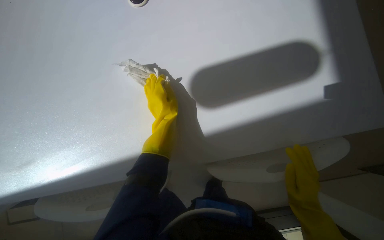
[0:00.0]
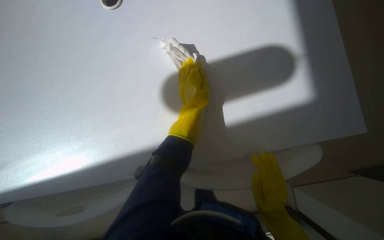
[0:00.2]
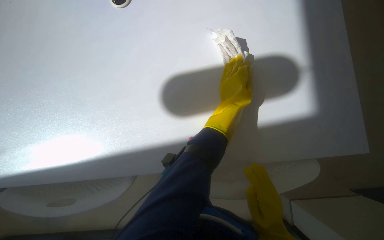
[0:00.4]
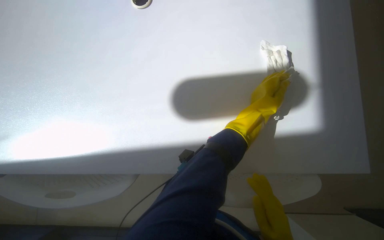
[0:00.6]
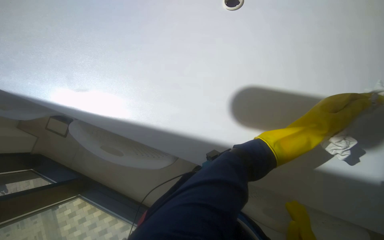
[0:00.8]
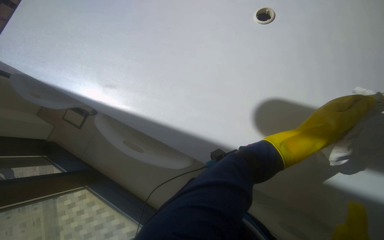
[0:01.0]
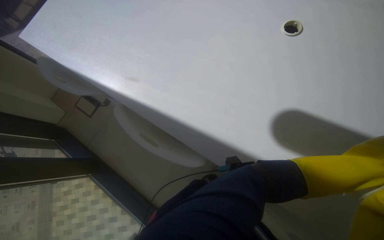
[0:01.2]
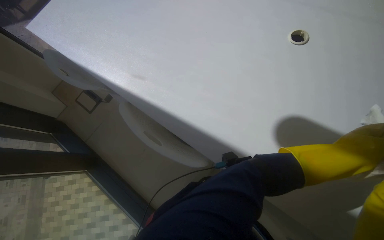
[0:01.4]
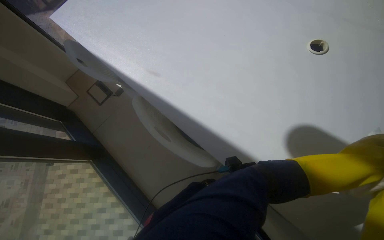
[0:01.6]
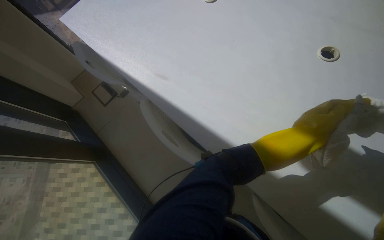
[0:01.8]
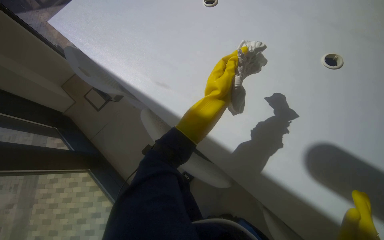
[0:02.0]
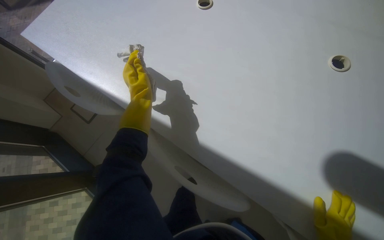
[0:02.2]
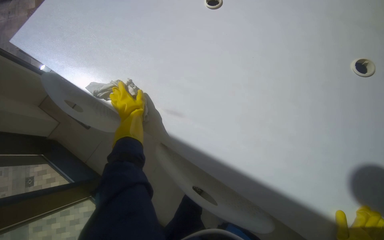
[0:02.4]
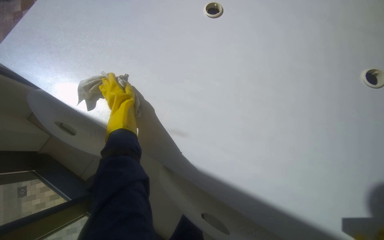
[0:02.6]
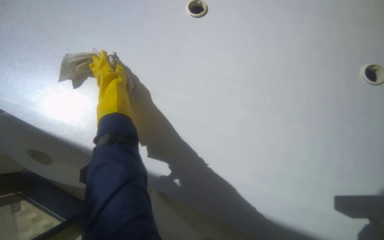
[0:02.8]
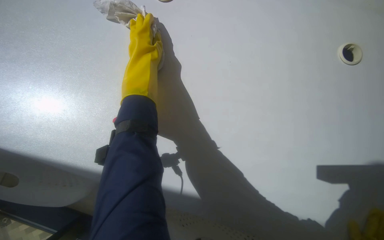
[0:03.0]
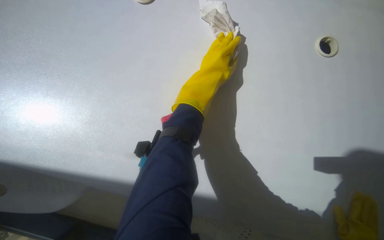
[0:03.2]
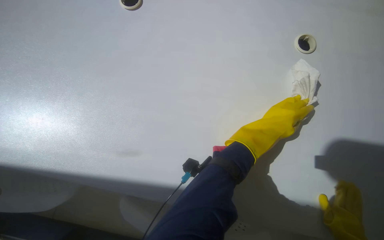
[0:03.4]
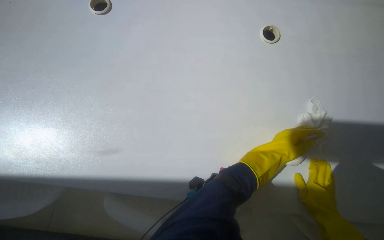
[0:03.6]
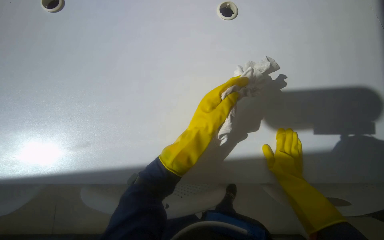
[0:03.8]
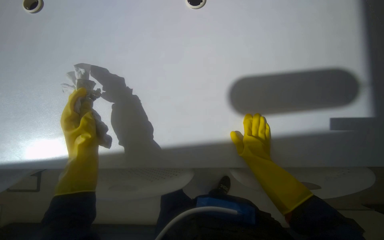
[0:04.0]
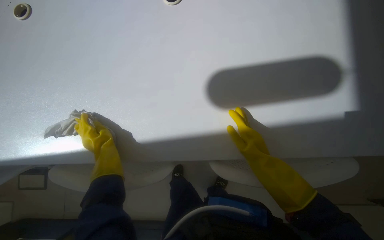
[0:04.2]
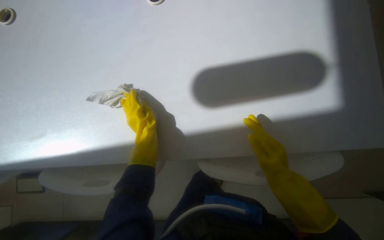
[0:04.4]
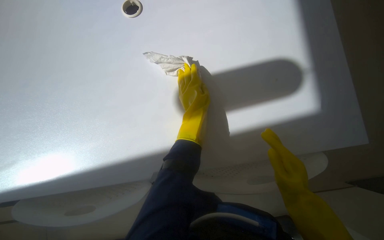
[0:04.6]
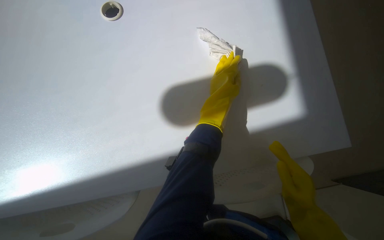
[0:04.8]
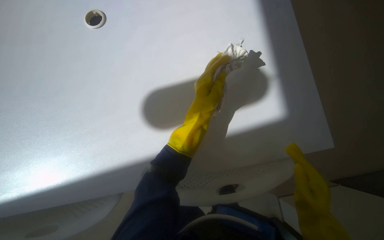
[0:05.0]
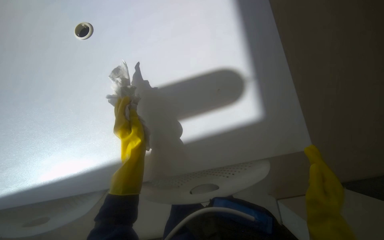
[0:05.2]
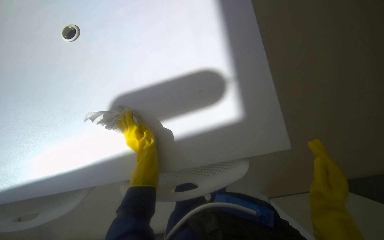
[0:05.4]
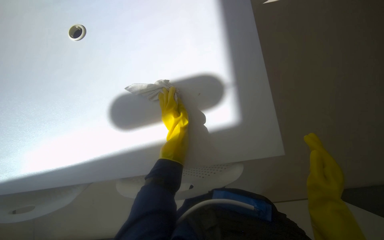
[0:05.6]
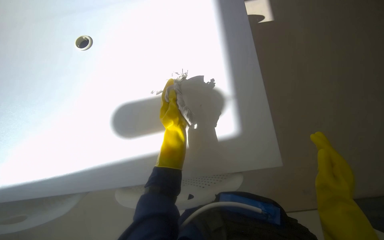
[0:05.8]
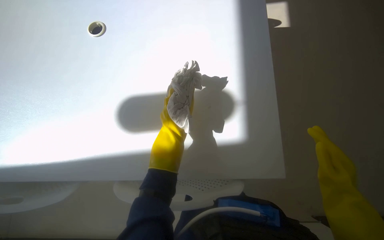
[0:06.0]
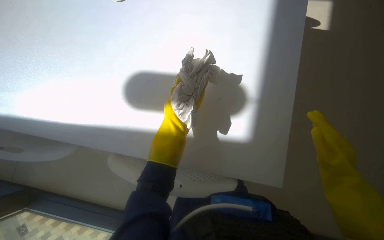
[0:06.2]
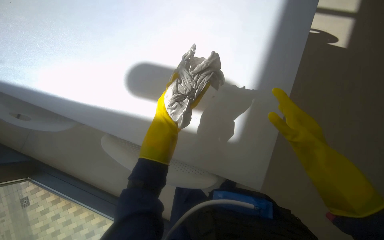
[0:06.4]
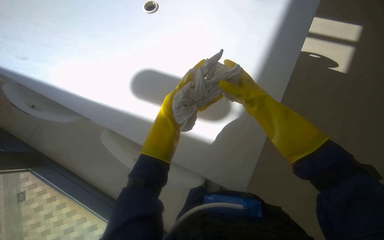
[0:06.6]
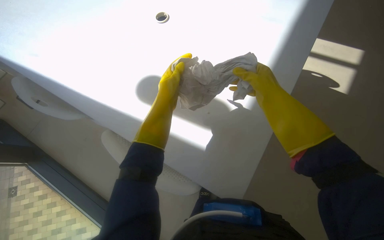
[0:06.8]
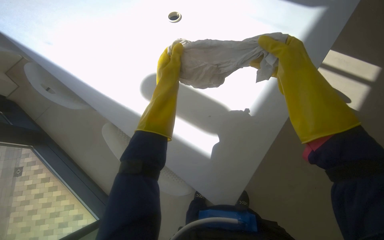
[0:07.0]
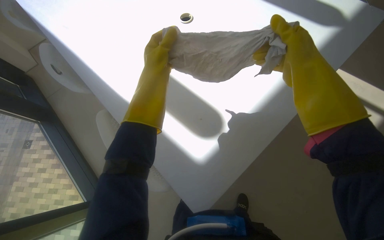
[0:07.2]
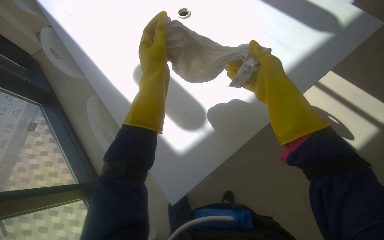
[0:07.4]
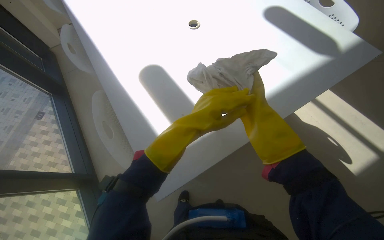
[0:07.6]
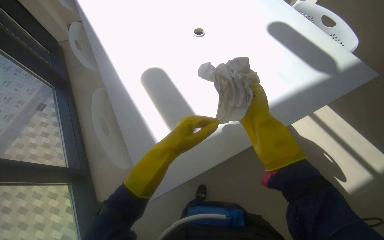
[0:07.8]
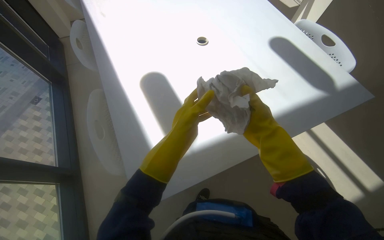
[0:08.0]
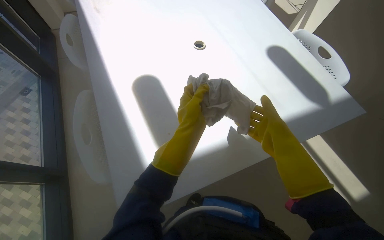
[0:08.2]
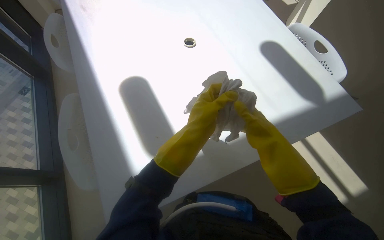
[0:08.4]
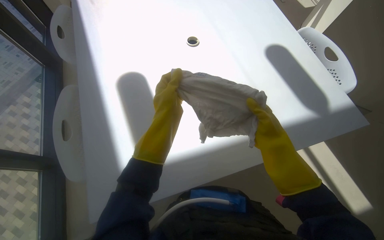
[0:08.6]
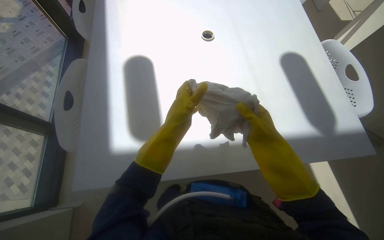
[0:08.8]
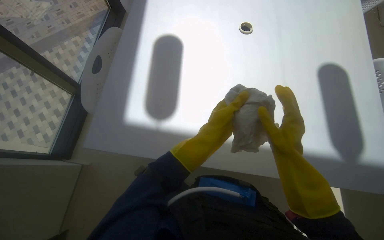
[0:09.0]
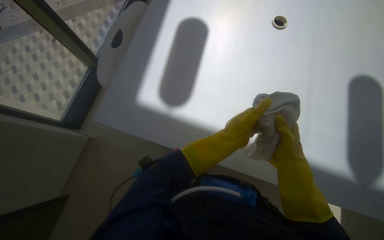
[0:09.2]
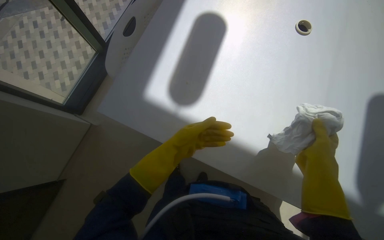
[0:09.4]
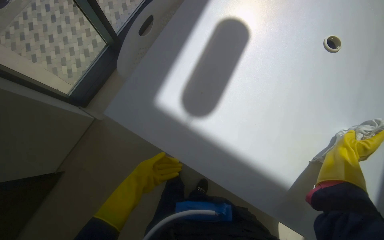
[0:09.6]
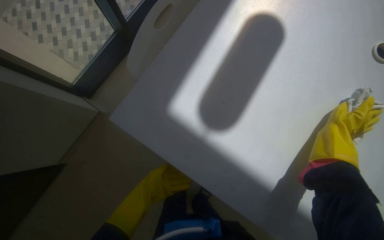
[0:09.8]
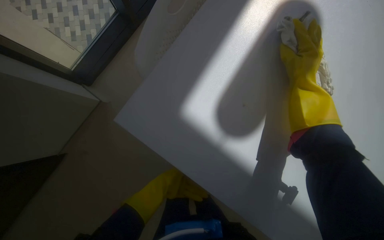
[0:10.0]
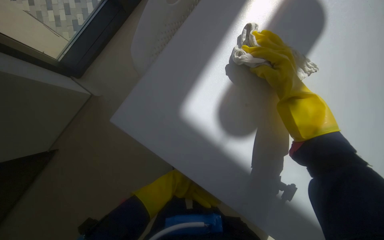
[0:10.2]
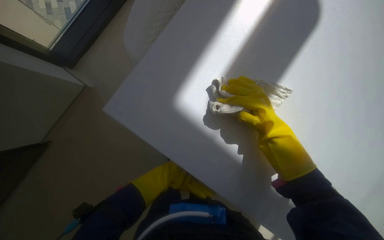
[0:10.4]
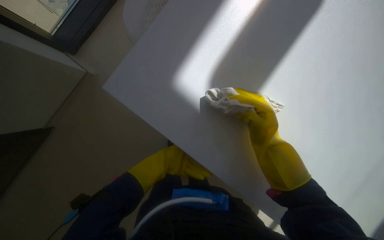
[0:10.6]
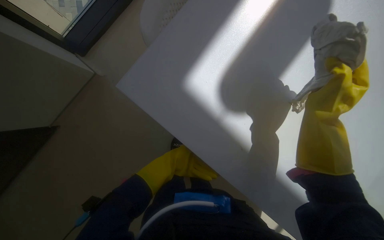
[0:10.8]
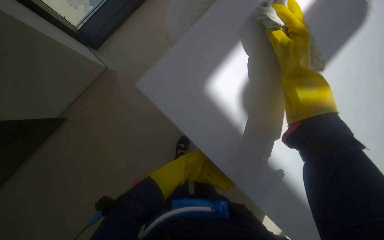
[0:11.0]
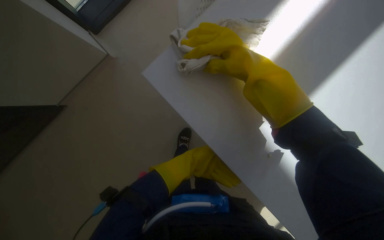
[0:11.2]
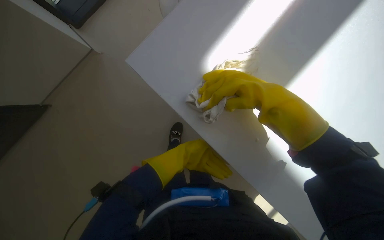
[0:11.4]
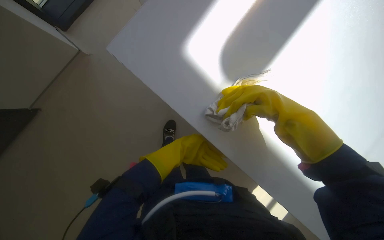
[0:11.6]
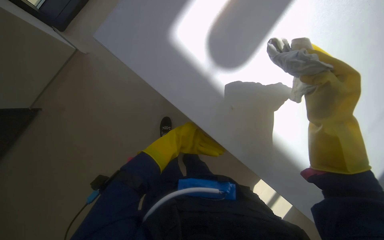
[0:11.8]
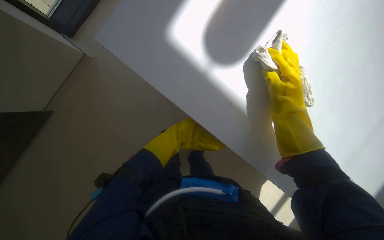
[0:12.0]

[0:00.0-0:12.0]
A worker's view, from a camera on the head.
Job: wiping surfaces.
The whole recording: Cleaning table surface. The worker wipes a long white table surface with a white cloth.
0:00.0 to 0:01.6: Everything in view rotates some 35 degrees clockwise. The left hand is displaced nearer to the camera by approximately 10 cm.
0:01.6 to 0:03.0: The view swings about 15 degrees to the right. The left hand is displaced to the left and up the picture by approximately 60 cm.
0:03.0 to 0:04.4: The left hand goes left and right, some 50 cm each way, reversing 2 times.
0:04.4 to 0:06.0: The left hand goes left and right, roughly 20 cm each way, reversing 2 times; the right hand shifts roughly 15 cm to the right.
0:06.0 to 0:07.6: Everything in view rotates about 35 degrees clockwise.
0:07.6 to 0:09.0: Everything in view rotates some 40 degrees clockwise.
0:09.0 to 0:10.4: The camera pitches downward, by some 20 degrees. The scene turns approximately 30 degrees clockwise in the picture.
0:10.4 to 0:12.0: The left hand moves nearer and farther over approximately 15 cm, changing direction 3 times, while the right hand moves left and right over approximately 15 cm, changing direction 2 times.

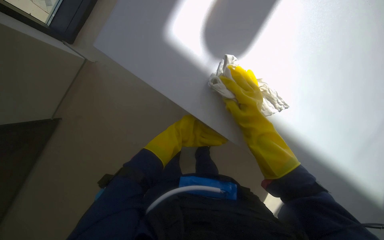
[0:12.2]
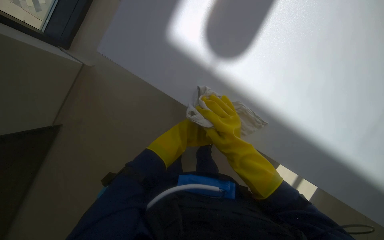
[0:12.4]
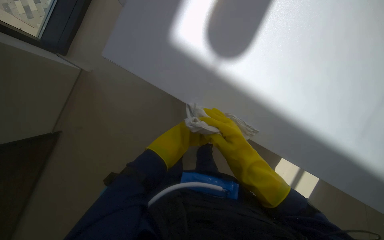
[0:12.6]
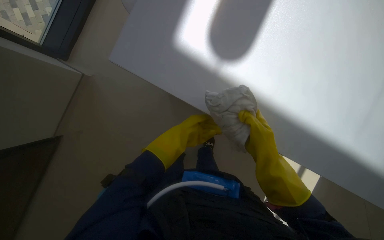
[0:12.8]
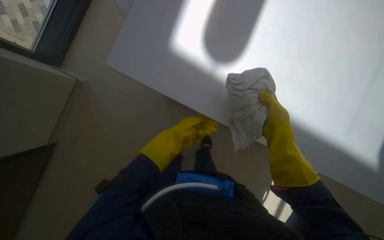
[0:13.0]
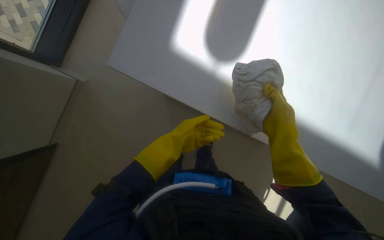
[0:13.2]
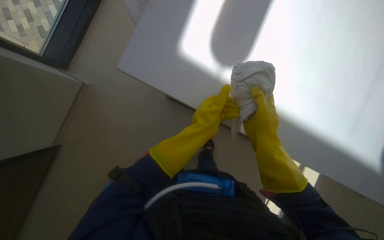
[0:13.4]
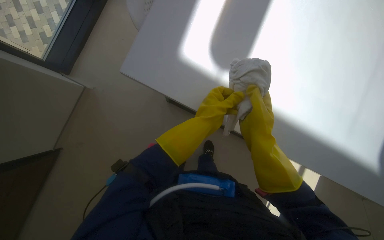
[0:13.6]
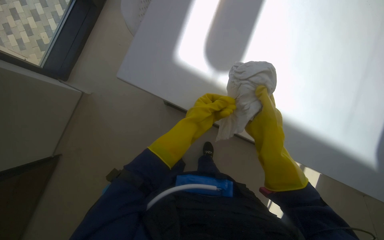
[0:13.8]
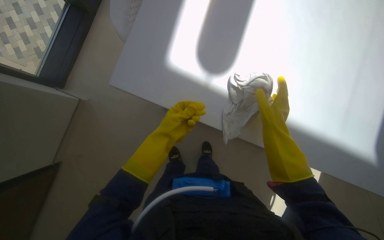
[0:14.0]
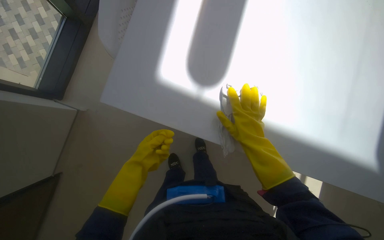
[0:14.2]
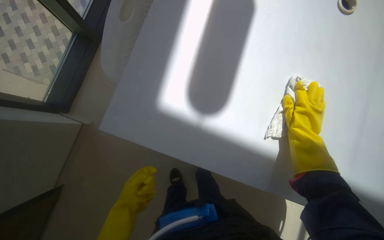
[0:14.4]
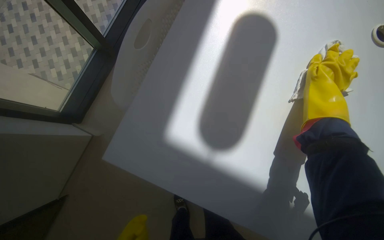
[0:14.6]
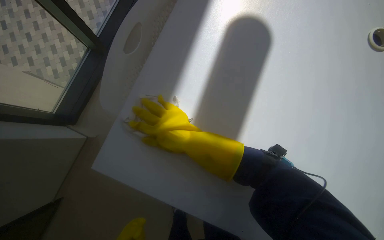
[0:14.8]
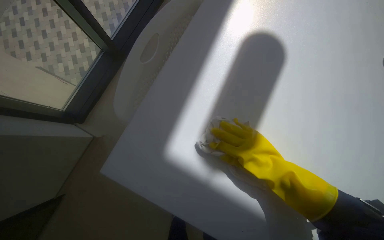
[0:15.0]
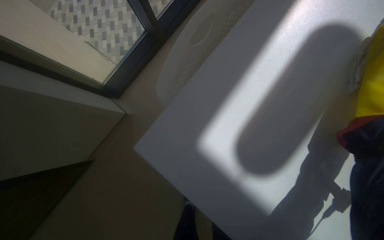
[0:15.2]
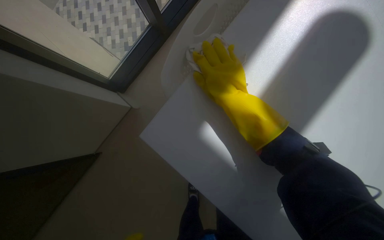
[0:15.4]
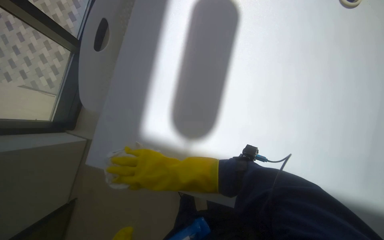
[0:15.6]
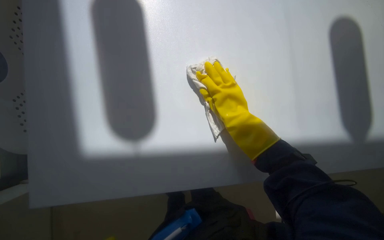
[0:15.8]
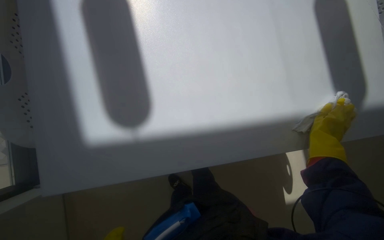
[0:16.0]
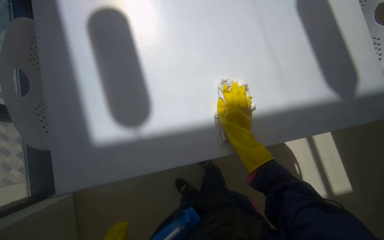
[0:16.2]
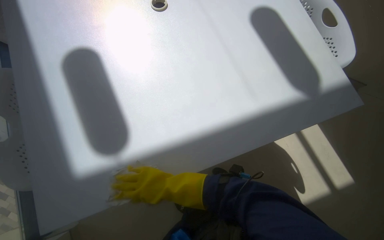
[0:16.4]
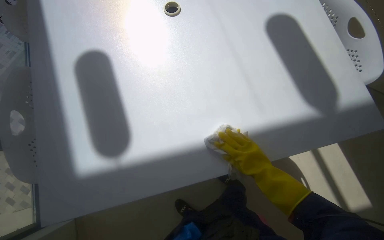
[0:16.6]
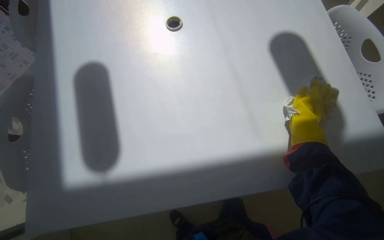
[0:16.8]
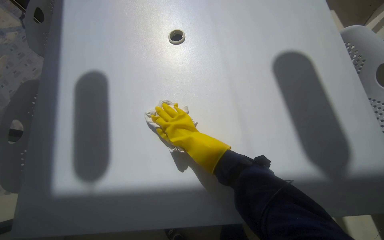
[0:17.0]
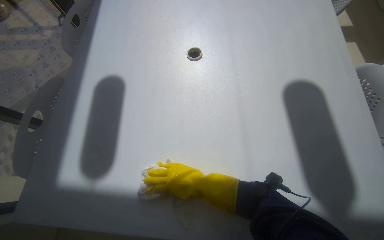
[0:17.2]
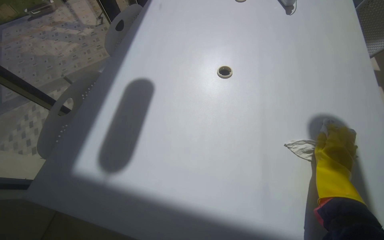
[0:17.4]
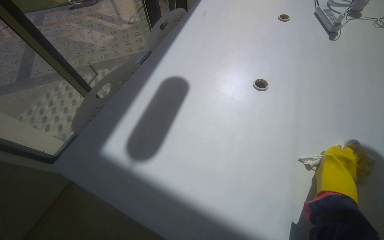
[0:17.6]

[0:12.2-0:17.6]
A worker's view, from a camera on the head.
Job: wiping surfaces.
The whole recording: Cleaning table surface. The worker wipes a long white table surface with a white cloth.
0:12.2 to 0:13.6: The left hand shifts about 15 cm nearer to the camera.
0:16.2 to 0:17.6: The head rotates about 40 degrees to the left. The view tilts some 20 degrees upward.

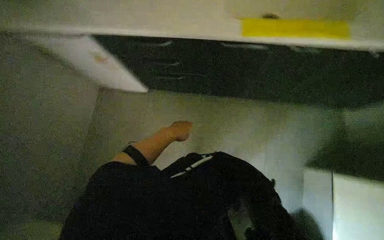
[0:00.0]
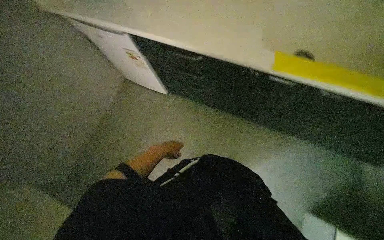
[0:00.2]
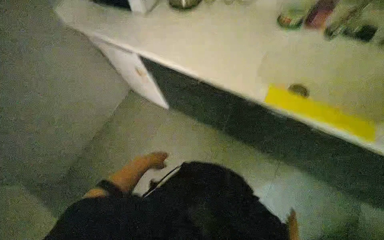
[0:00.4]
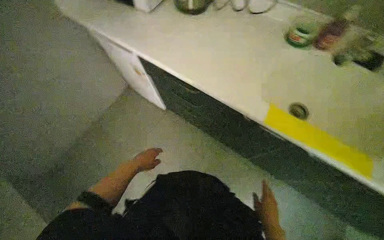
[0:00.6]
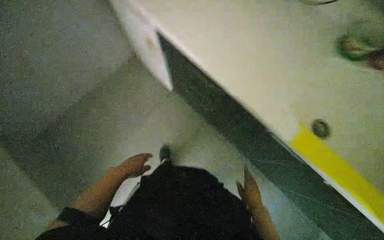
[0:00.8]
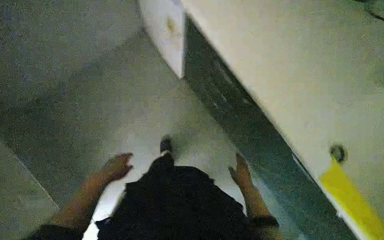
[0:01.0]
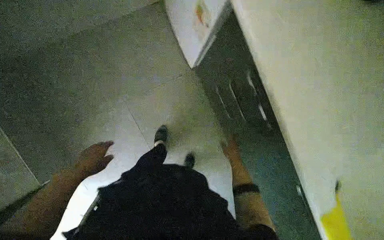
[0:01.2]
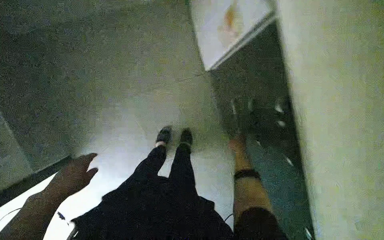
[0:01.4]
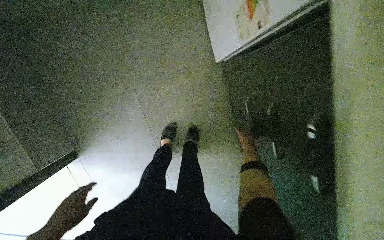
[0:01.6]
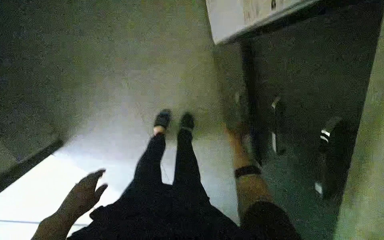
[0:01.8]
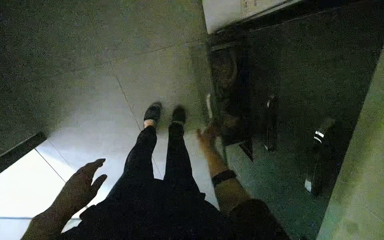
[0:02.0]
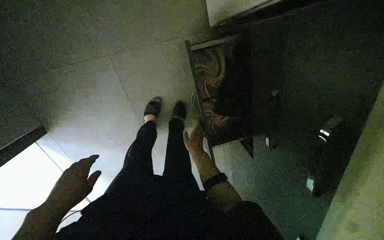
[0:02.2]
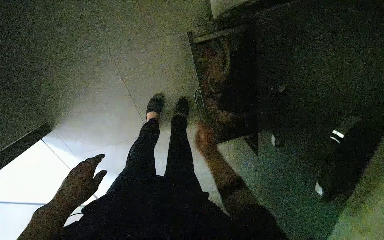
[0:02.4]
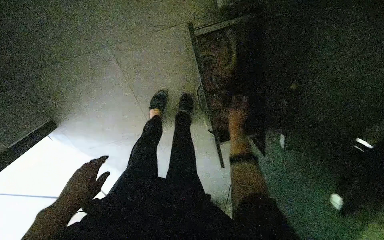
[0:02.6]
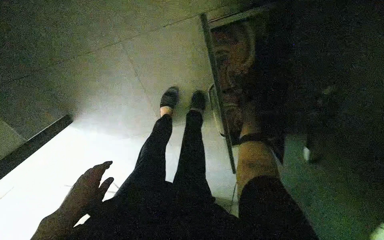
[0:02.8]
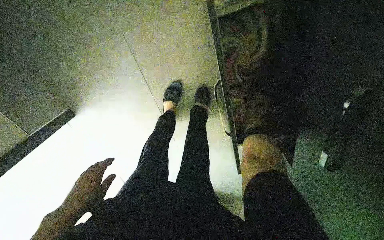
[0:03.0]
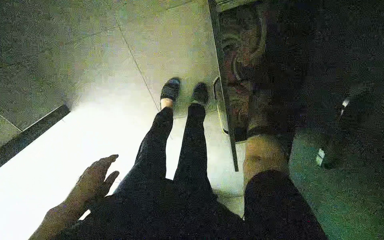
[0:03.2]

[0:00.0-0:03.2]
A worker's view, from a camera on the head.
Job: managing trash.
The whole recording: Changing trash bags in a bin. The worker removes a full trash bag from a bin and replaces it with a new one.
0:01.6 to 0:03.2: The view tilts roughly 15 degrees downward. The right hand moves roughly 30 cm to the left and comes back.
